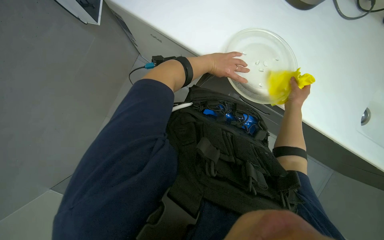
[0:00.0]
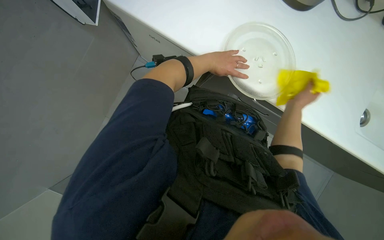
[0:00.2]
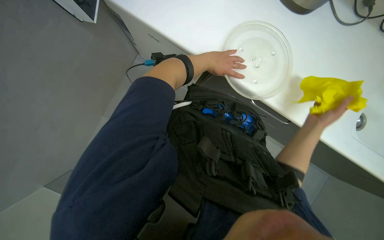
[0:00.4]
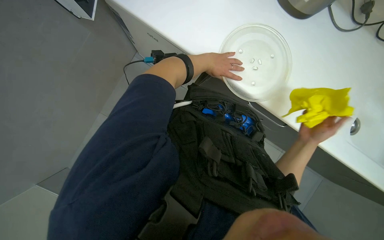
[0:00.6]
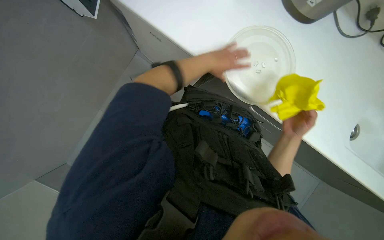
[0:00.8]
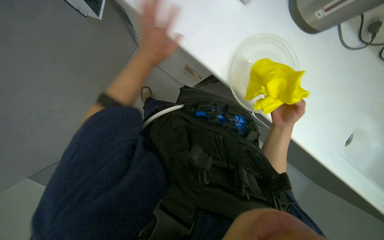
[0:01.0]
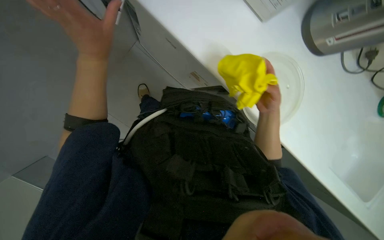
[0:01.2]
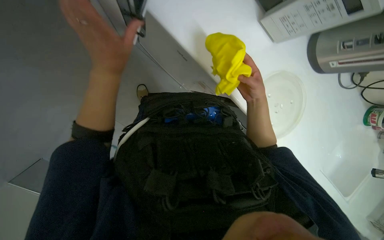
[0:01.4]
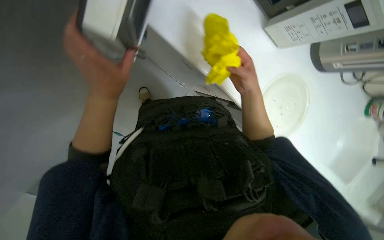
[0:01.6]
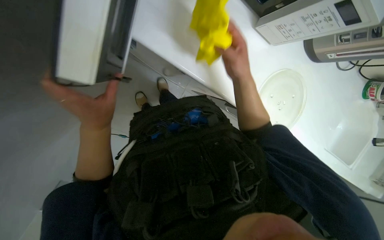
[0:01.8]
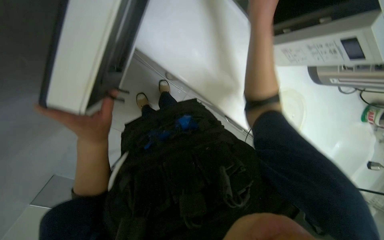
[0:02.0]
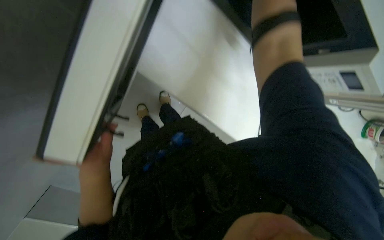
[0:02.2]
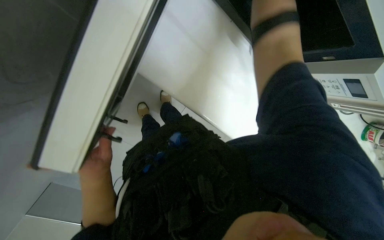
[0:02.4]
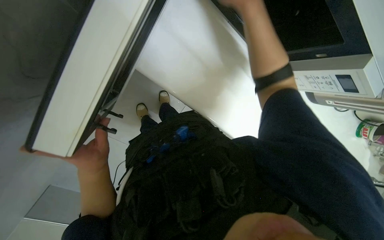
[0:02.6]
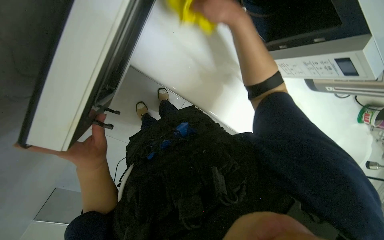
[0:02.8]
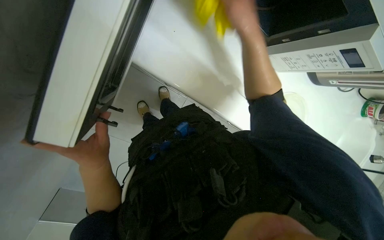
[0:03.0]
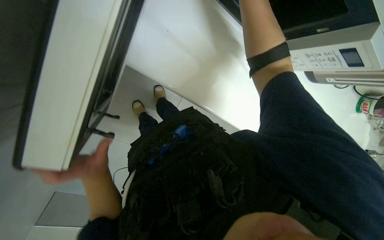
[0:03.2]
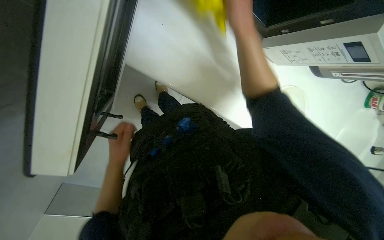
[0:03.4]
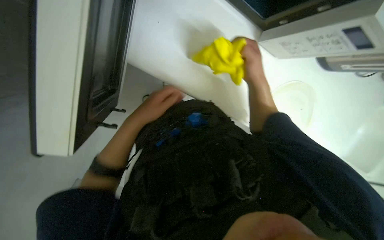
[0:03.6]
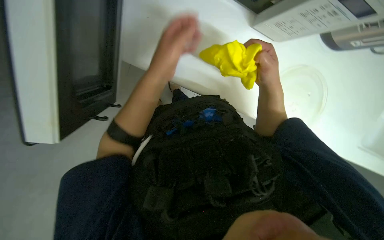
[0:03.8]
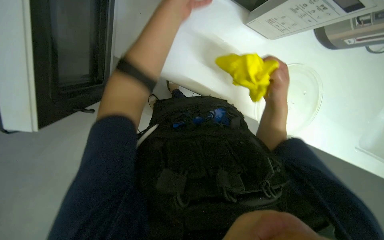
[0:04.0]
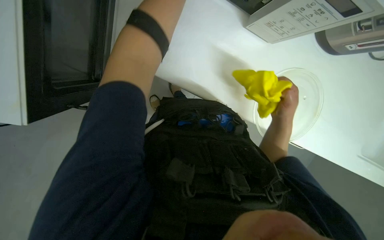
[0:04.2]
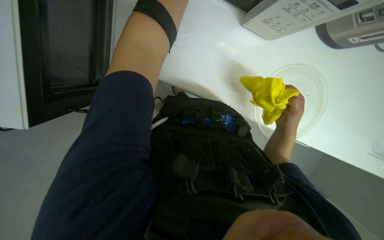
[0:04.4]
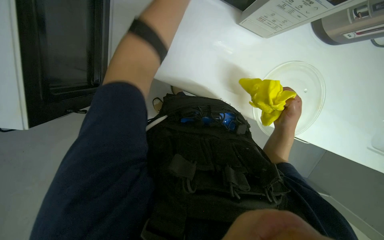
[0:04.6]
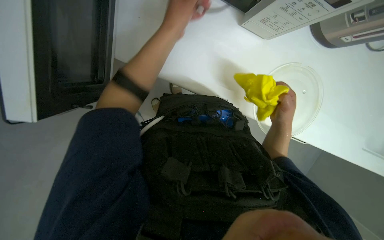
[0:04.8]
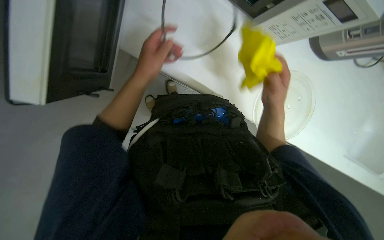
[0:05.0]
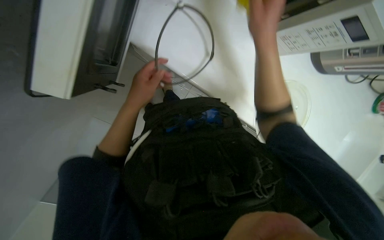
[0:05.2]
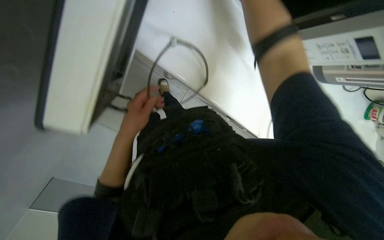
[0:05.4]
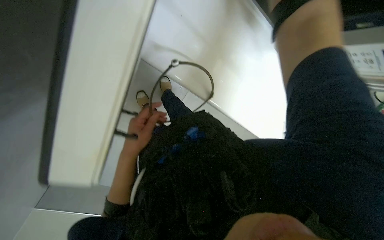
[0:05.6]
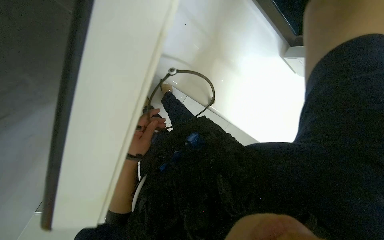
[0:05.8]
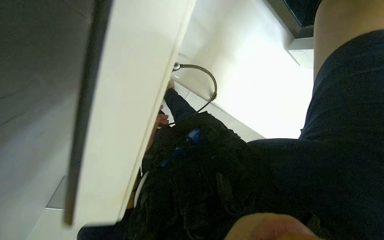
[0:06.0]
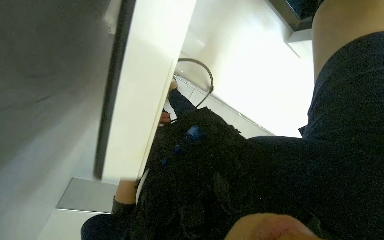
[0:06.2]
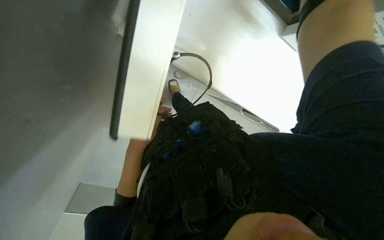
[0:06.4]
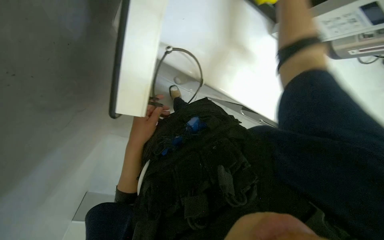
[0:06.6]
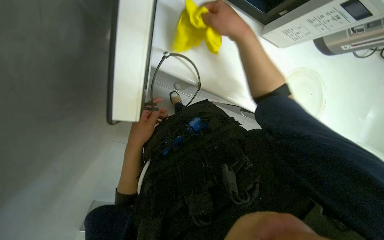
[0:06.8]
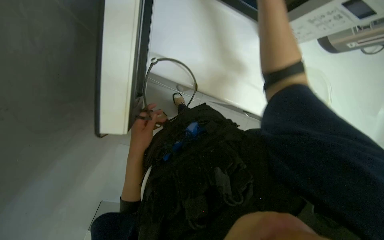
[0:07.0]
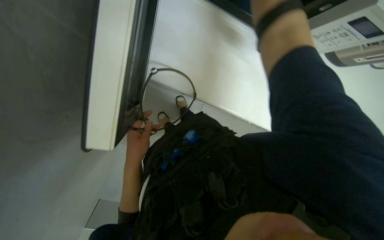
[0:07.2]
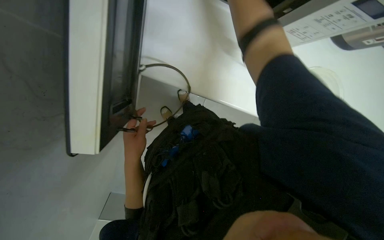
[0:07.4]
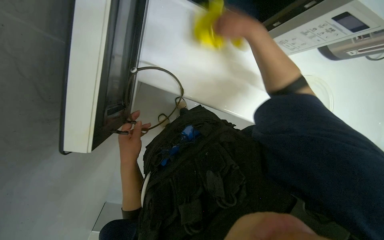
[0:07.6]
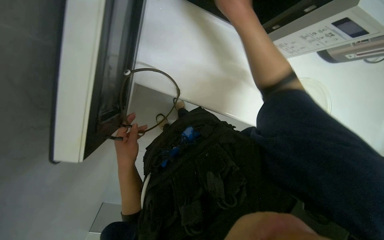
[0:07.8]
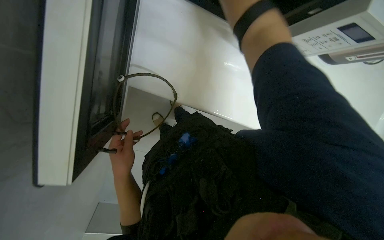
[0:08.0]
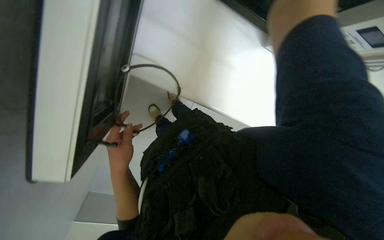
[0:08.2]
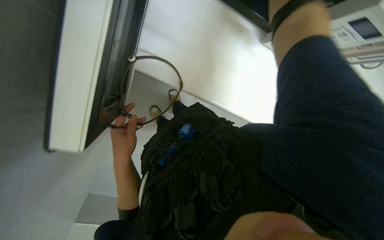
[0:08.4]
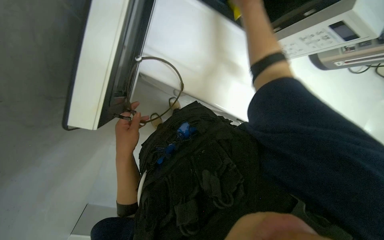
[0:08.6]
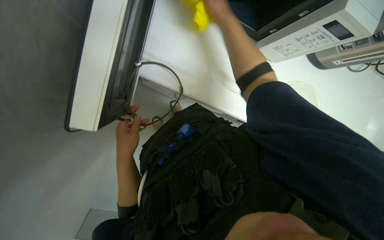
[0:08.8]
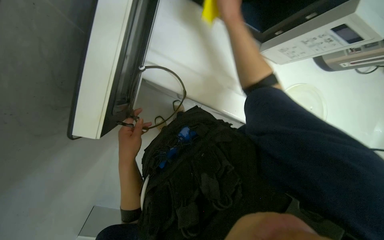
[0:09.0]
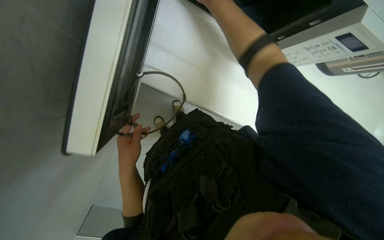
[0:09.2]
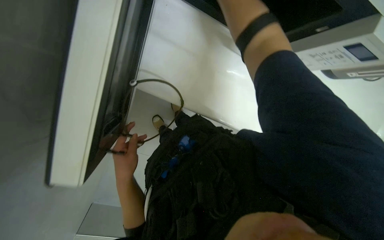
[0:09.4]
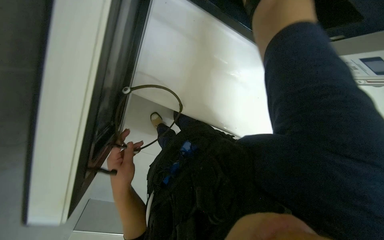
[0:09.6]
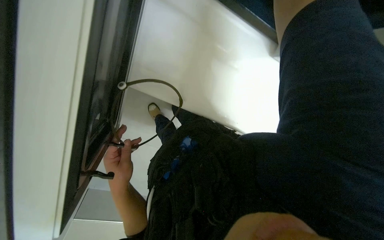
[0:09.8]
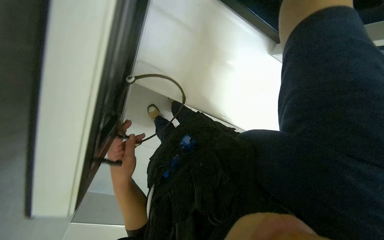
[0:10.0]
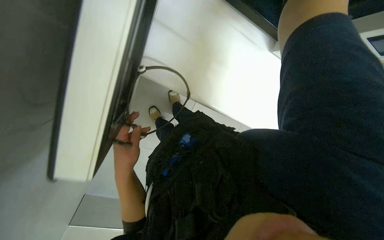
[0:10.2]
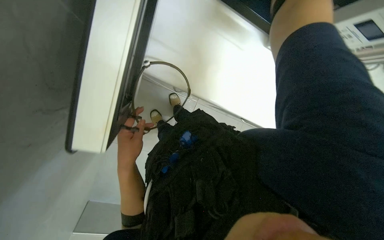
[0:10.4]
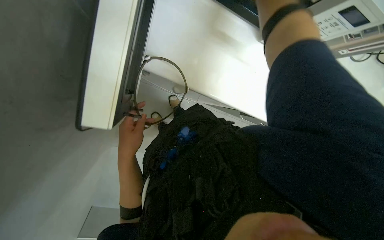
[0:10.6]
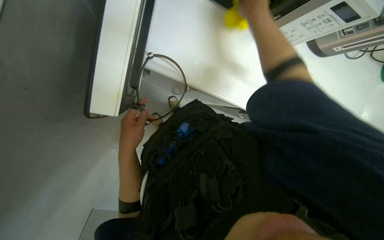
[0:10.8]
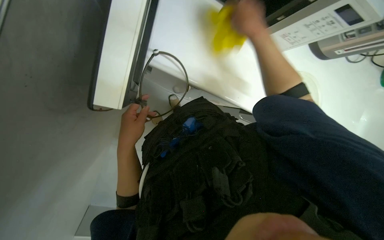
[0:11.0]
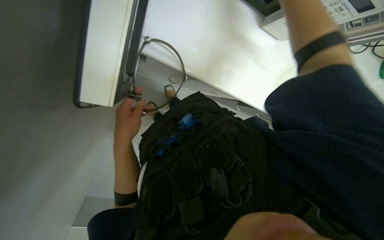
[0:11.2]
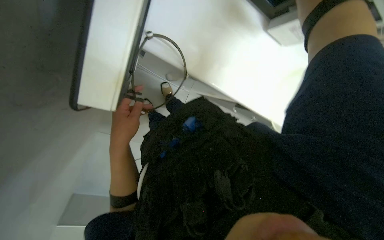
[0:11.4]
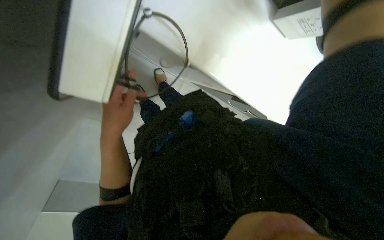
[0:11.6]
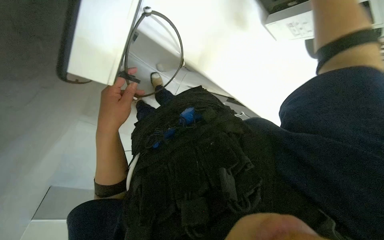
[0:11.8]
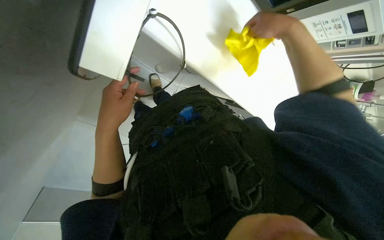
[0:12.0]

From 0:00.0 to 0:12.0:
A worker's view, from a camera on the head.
Job: cleaning kitchen.
The whole recording: Cleaning kitchen microwave and countertop. The worker cleans the microwave, including the turntable, and the surrounding countertop with a yellow cloth.
From 0:00.0 to 0:01.6: The right hand shifts about 20 cm to the left. The left hand is displaced to the left and nearer to the camera by some 35 cm.
From 0:01.6 to 0:03.0: The right hand travels up the picture by roughly 10 cm, while the left hand goes about 15 cm down the picture.
From 0:03.0 to 0:04.4: The right hand moves down the picture, to the right and farther from the camera, some 20 cm.
From 0:06.0 to 0:07.6: The left hand heads nearer to the camera, covering some 10 cm.

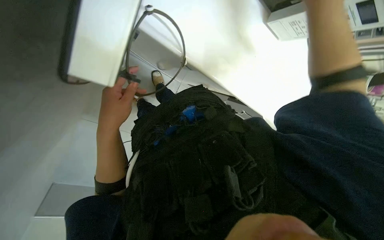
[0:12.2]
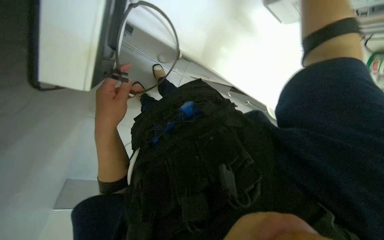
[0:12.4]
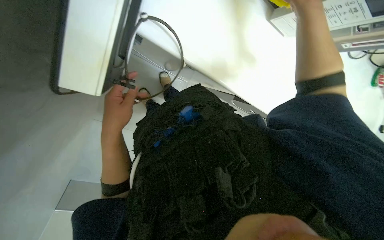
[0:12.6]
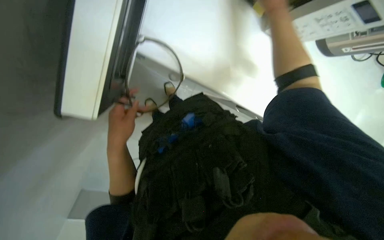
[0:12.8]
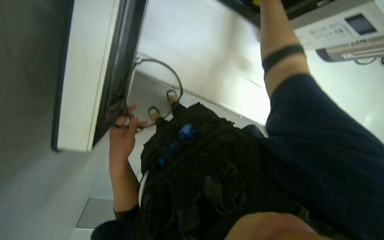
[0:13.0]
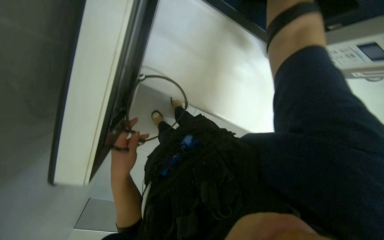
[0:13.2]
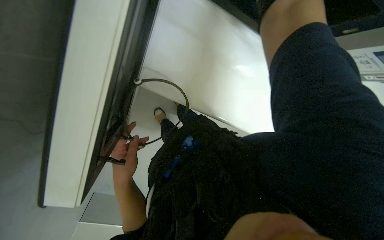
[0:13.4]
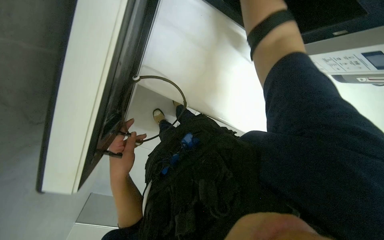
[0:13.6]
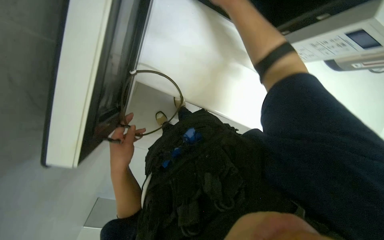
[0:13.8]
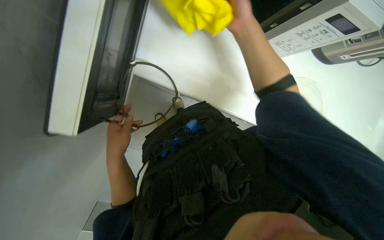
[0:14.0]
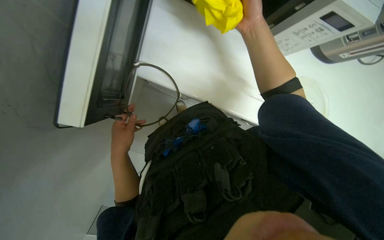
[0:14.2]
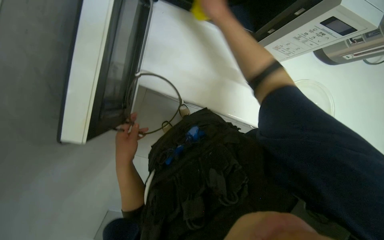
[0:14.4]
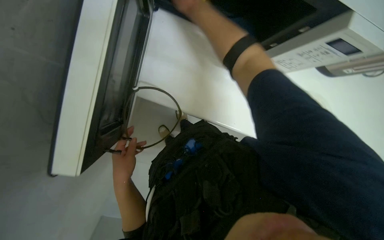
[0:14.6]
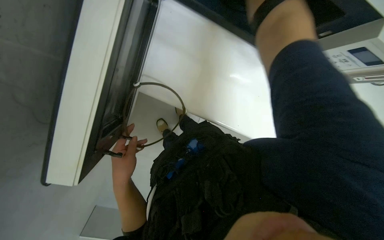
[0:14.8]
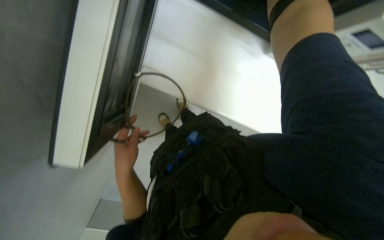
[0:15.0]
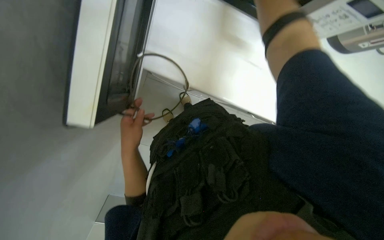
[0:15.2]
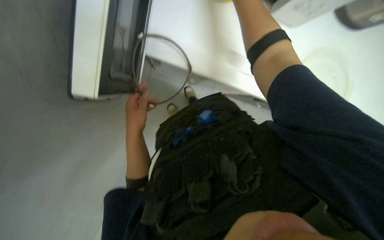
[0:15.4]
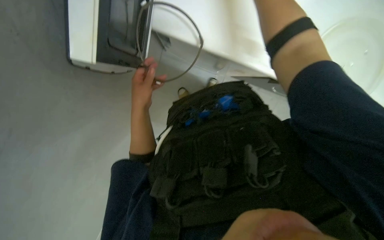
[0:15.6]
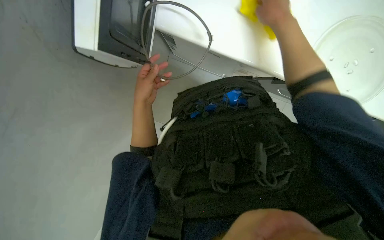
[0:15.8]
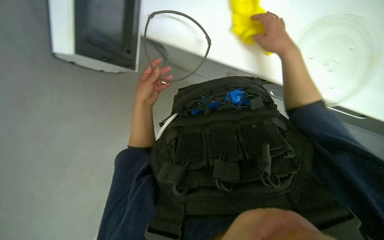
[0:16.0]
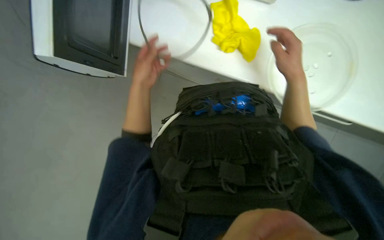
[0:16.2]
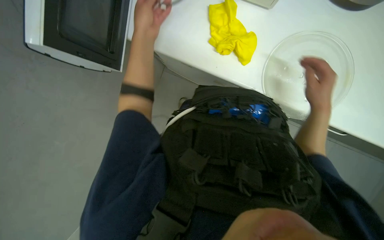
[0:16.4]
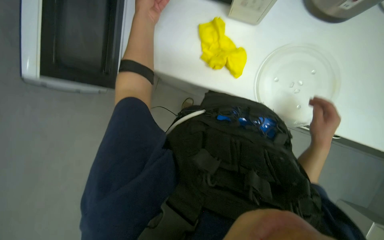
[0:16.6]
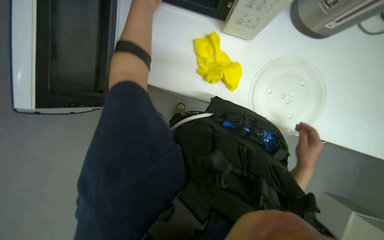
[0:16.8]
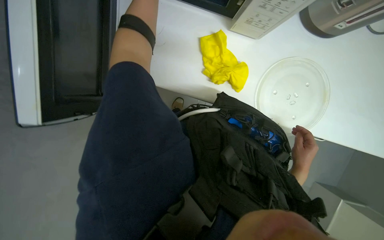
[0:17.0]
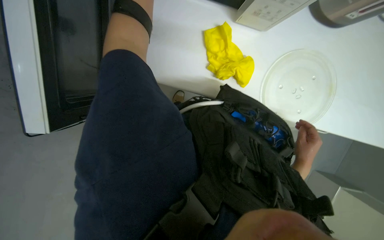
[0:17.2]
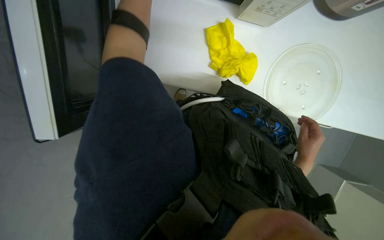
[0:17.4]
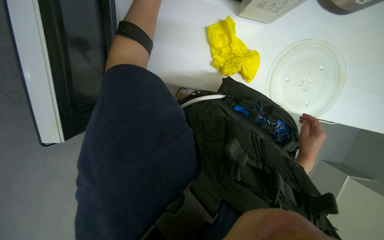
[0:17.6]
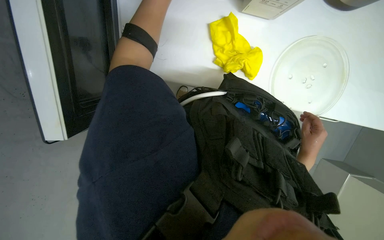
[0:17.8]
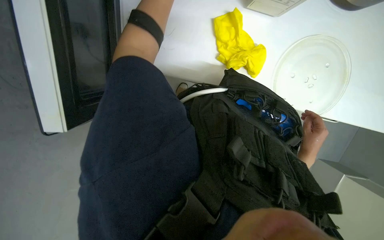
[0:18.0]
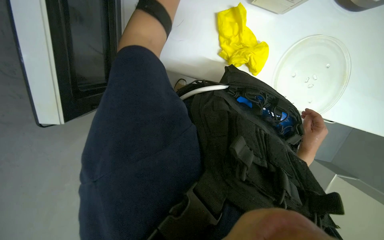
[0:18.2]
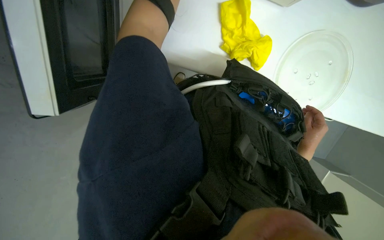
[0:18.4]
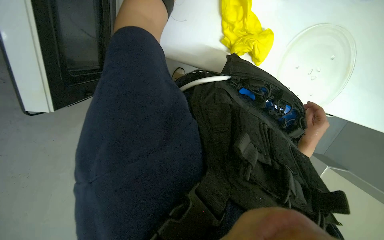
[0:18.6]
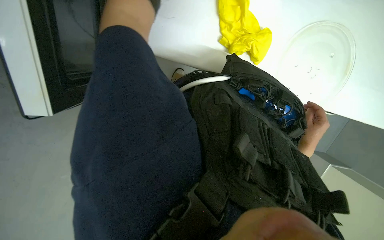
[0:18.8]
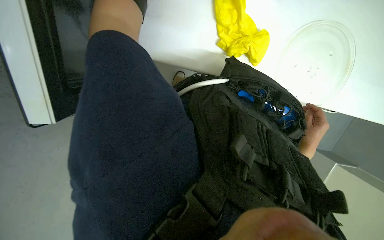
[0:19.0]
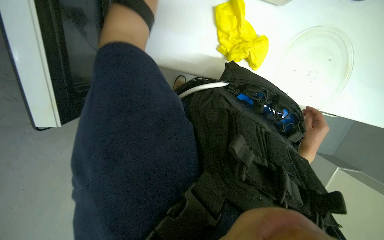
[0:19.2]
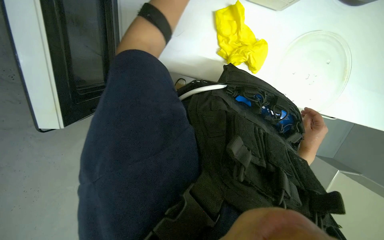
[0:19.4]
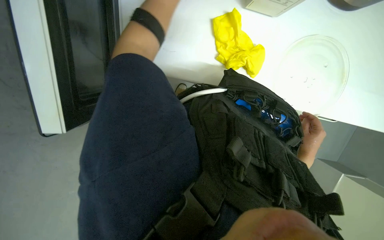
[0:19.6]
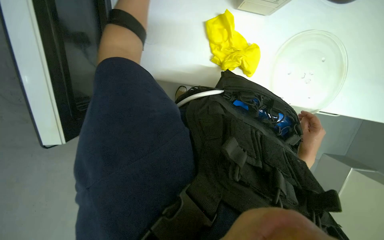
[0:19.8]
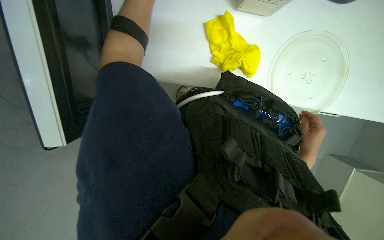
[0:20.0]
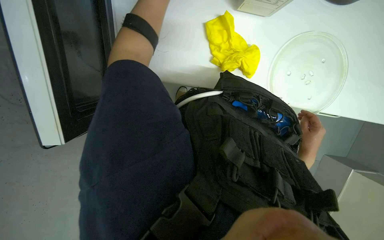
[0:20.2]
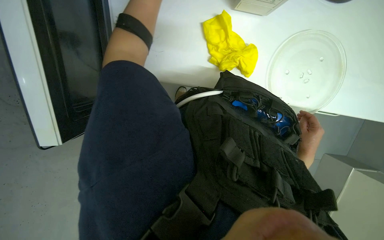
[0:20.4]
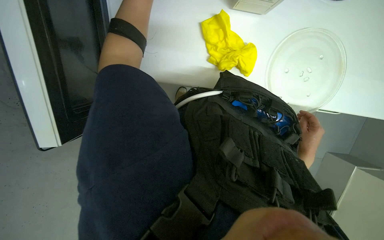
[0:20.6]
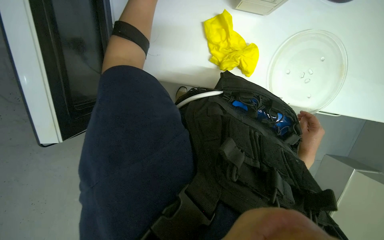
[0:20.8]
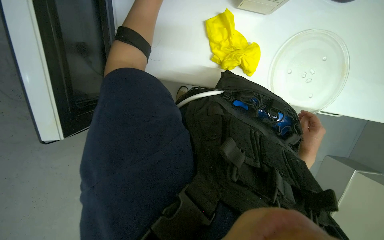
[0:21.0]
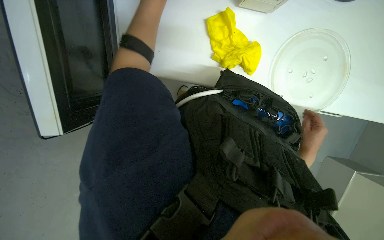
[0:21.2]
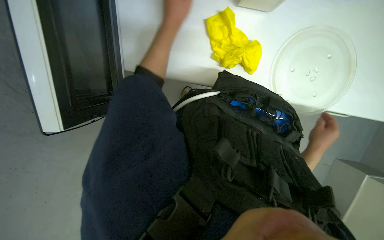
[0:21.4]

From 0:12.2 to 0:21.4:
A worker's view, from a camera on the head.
Job: cleaning kitchen.
The whole recording: Cleaning kitchen microwave and countertop. The worker cleans the microwave, including the turntable, and the surrounding countertop with a yellow cloth.
From 0:15.2 to 0:16.8: The wearer's head swings about 20 degrees to the left.
From 0:16.8 to 0:18.4: The view tilts approximately 15 degrees downward.
